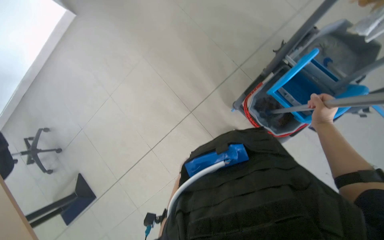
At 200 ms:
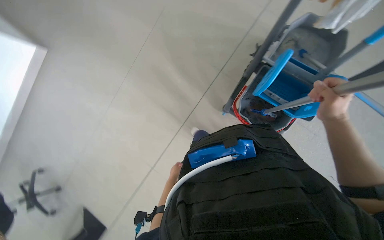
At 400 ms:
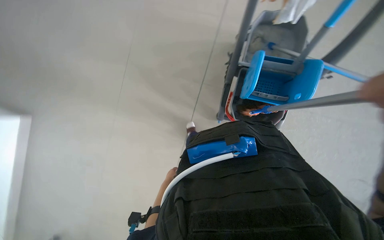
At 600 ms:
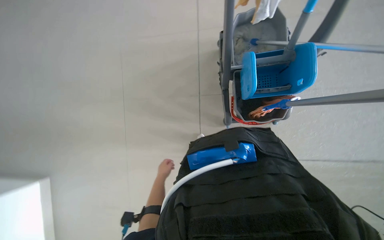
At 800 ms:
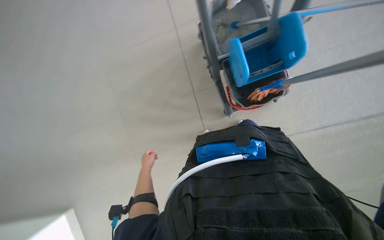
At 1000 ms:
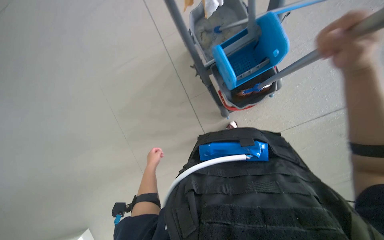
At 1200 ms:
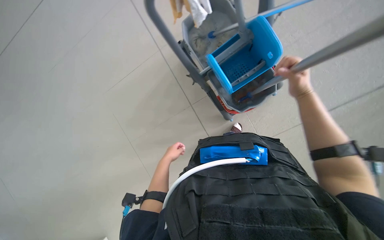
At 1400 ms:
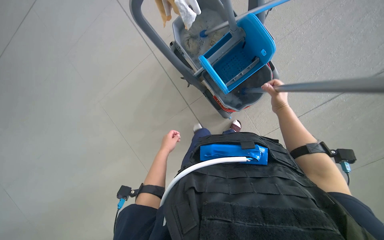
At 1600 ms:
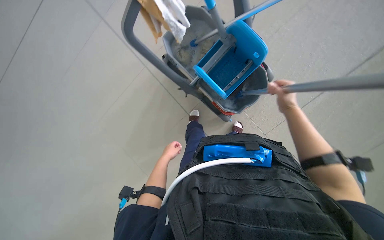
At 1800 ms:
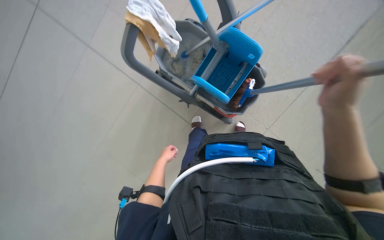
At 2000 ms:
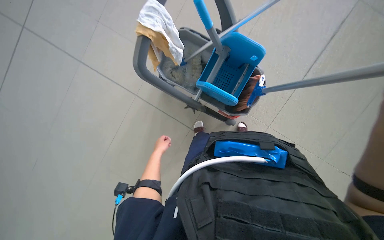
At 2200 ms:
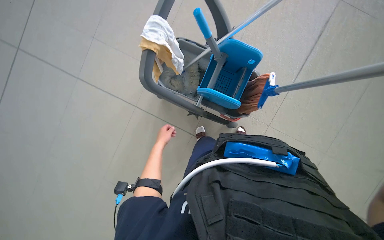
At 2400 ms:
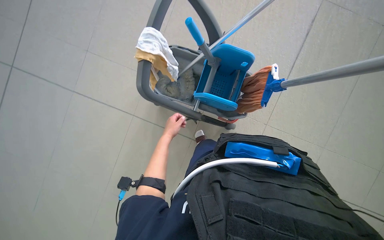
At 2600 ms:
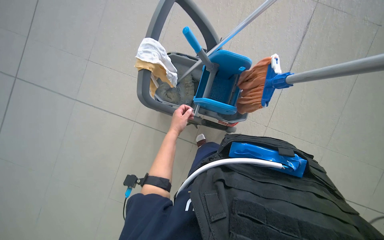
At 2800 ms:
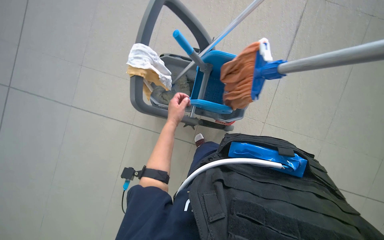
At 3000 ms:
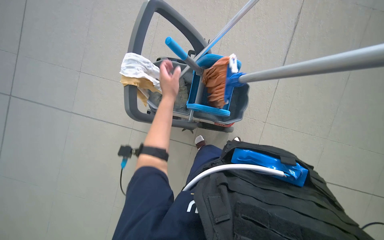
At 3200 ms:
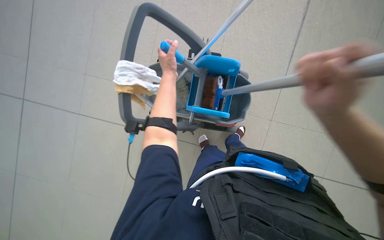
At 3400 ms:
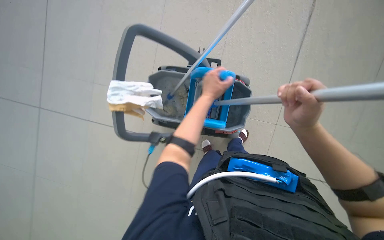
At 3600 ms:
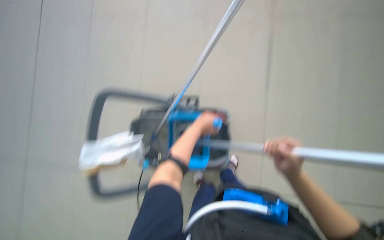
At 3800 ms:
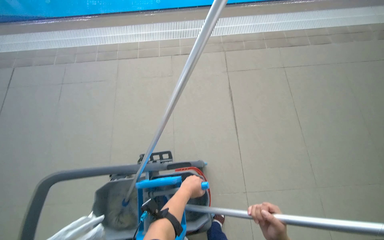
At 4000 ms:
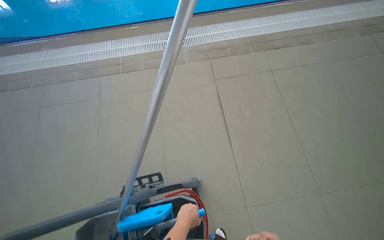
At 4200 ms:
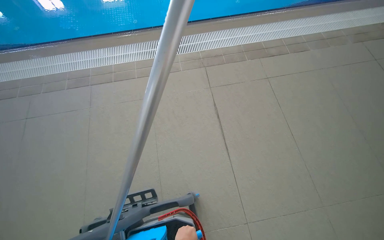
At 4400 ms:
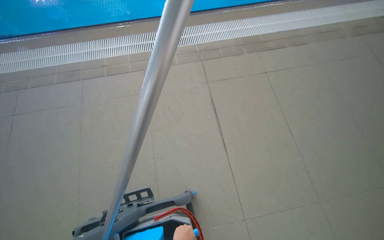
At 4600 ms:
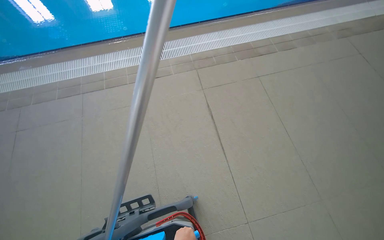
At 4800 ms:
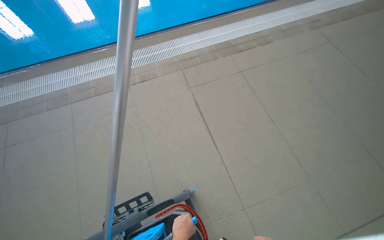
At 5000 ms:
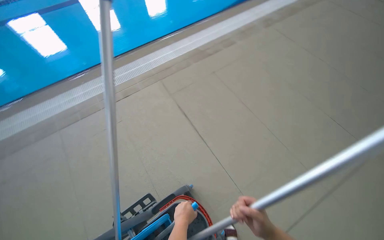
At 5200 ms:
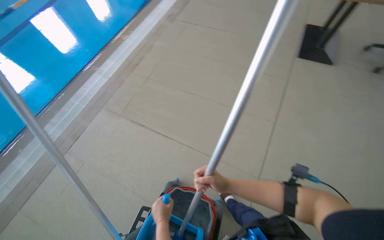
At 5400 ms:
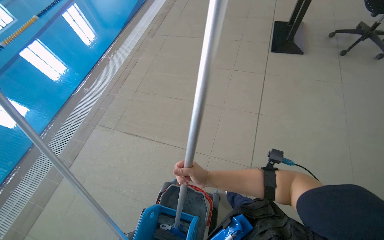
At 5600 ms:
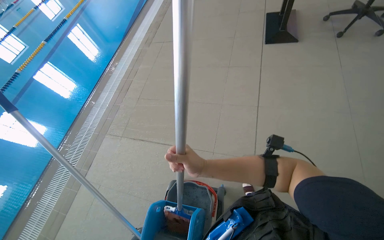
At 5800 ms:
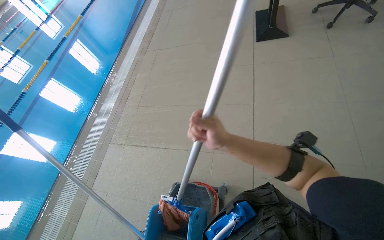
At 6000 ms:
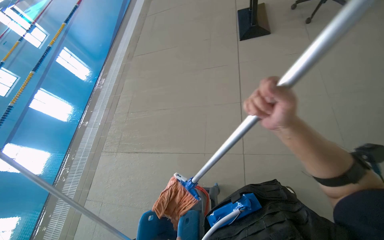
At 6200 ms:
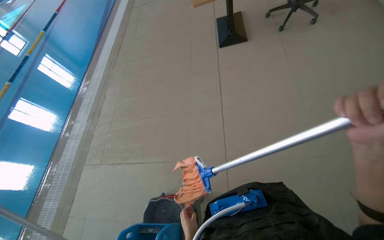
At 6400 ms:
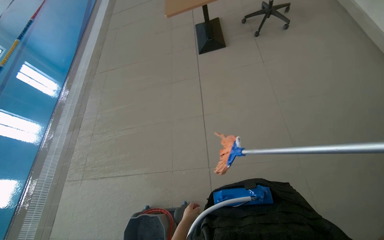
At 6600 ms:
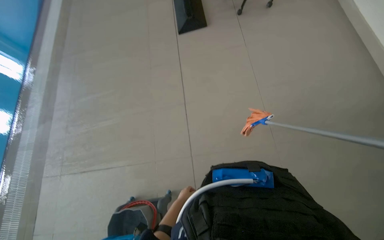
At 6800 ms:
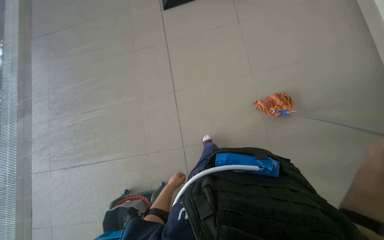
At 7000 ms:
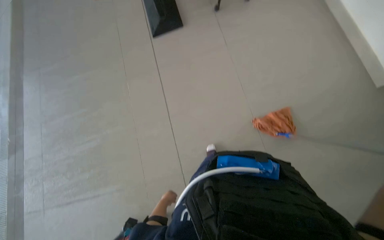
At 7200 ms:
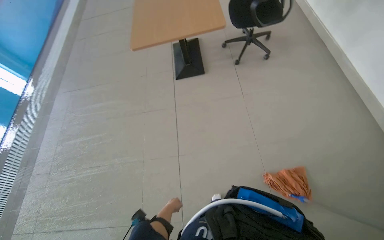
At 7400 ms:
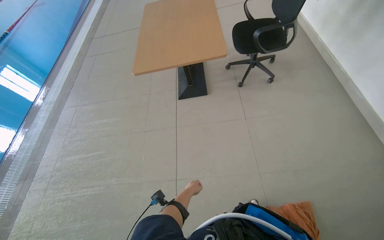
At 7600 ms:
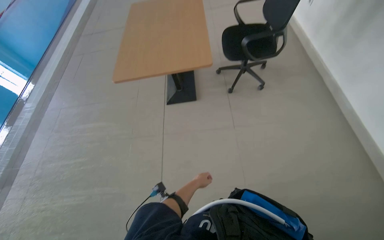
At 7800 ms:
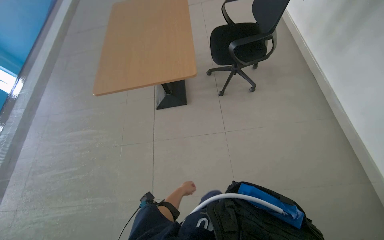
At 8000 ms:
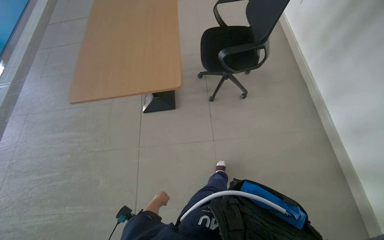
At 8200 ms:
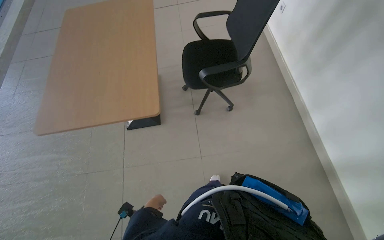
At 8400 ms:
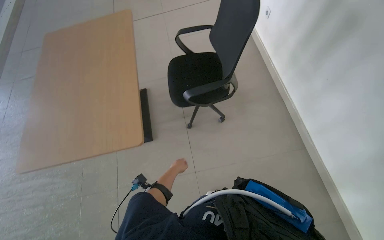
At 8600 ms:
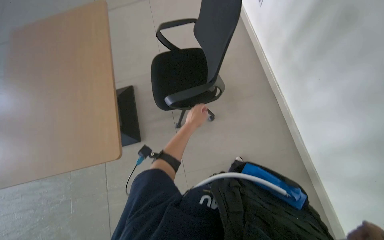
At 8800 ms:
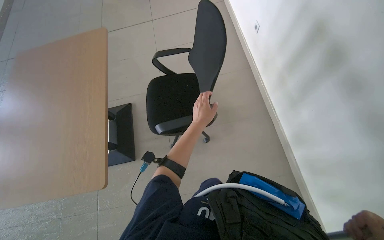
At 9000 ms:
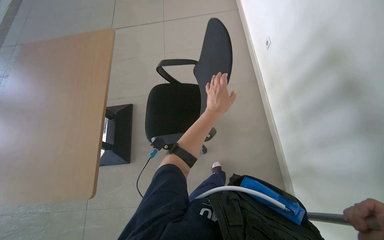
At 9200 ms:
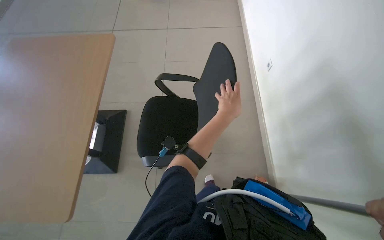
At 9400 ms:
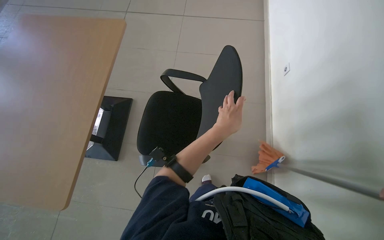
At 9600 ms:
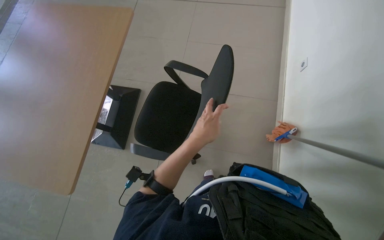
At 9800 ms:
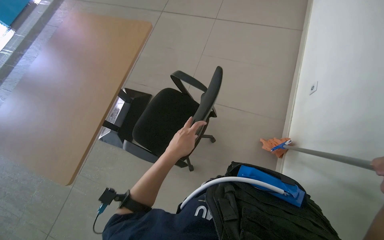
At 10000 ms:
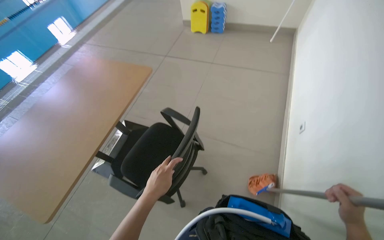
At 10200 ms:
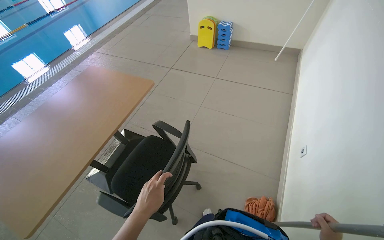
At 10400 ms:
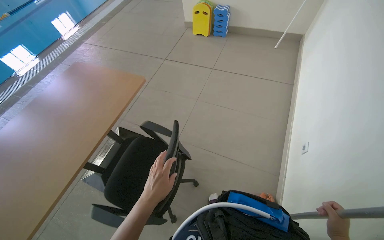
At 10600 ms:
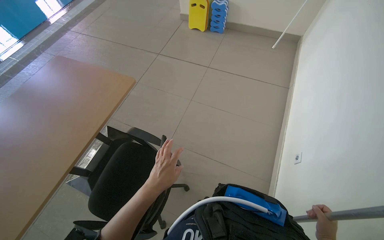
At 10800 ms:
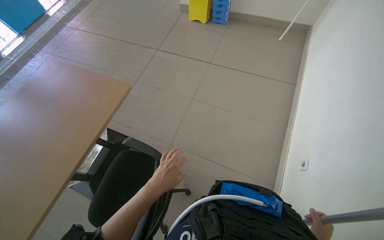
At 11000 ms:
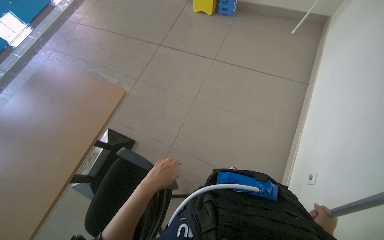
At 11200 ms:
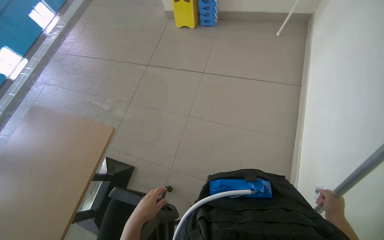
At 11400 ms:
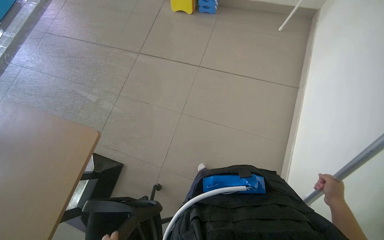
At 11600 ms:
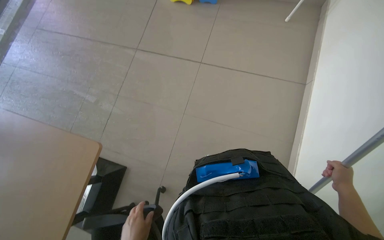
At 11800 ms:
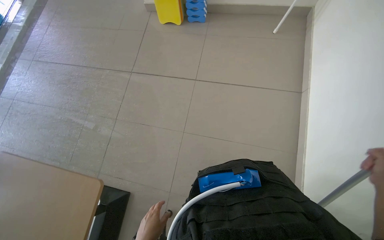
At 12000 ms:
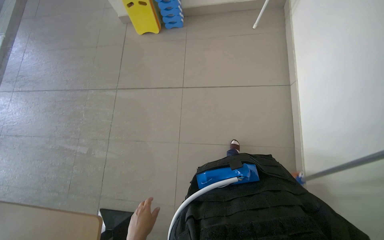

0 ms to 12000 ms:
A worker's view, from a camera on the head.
Job: mopping floor.
The whole recording: Mopping pool deck. The worker dips and wrings a mop, then mops the tiled floor around the swimming pool, and wrings the mop again.
0 ms to 1600 ms: The camera pitches upward, by about 20 degrees. Everything in view rotates approximately 85 degrees counterclockwise.
1600 ms to 3000 ms: The scene turns approximately 25 degrees counterclockwise in the picture. The left hand travels up the picture and nearer to the camera by some 40 cm.
4400 ms to 6000 ms: The head travels some 80 cm. The head rotates about 75 degrees to the right. The camera pitches upward, by some 15 degrees.
6000 ms to 7600 ms: The wearer moves about 90 cm.
9000 ms to 10400 ms: The view tips upward by roughly 15 degrees.
10400 ms to 12000 ms: The wearer moves approximately 90 cm. The camera pitches downward, by roughly 15 degrees.

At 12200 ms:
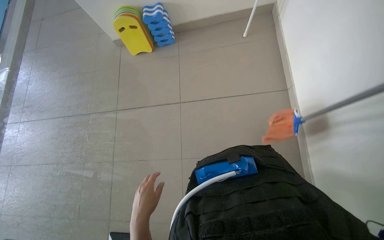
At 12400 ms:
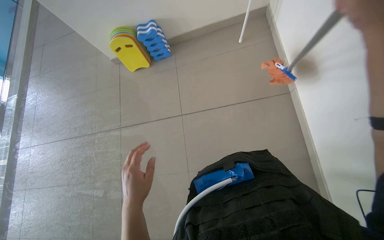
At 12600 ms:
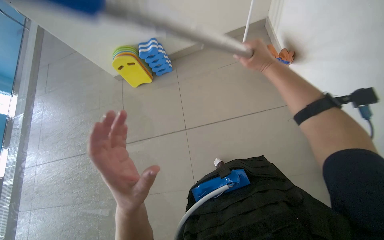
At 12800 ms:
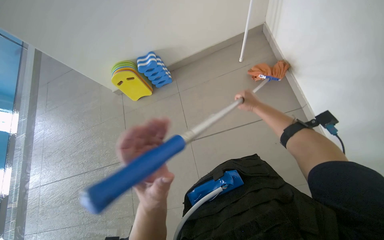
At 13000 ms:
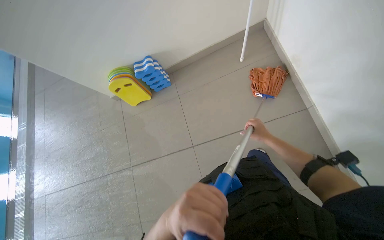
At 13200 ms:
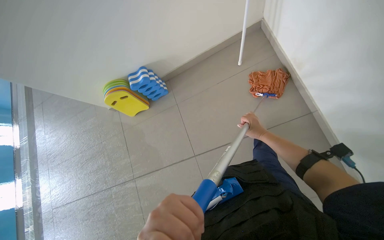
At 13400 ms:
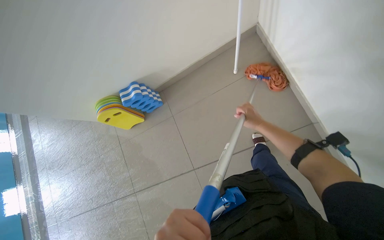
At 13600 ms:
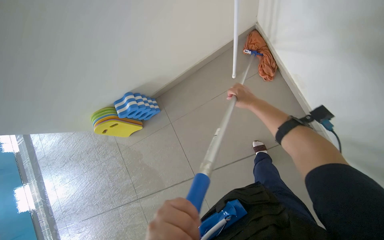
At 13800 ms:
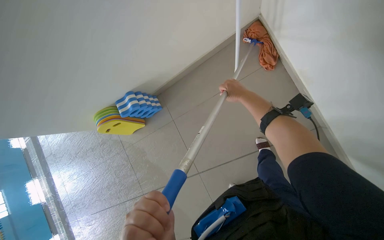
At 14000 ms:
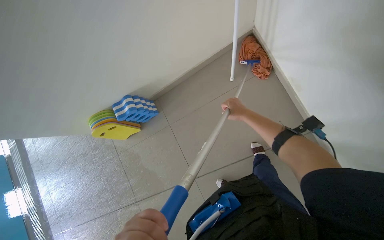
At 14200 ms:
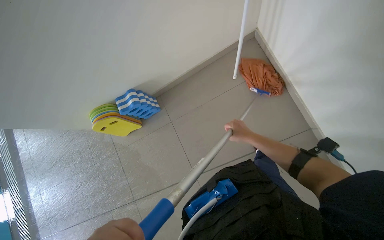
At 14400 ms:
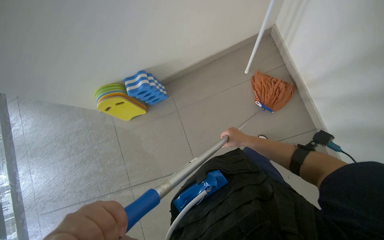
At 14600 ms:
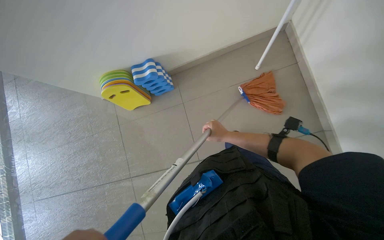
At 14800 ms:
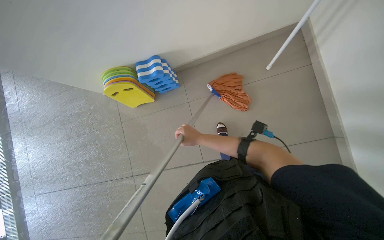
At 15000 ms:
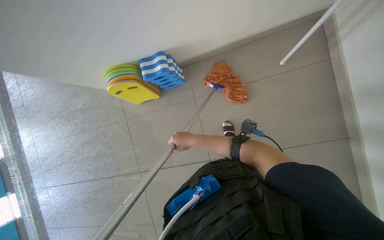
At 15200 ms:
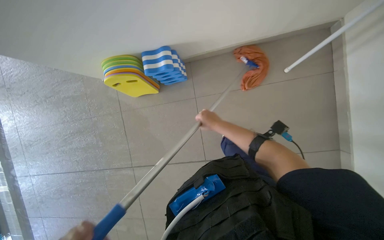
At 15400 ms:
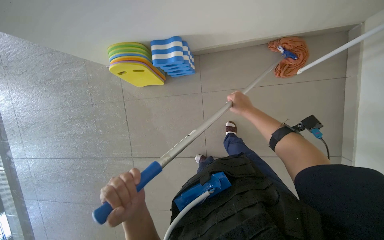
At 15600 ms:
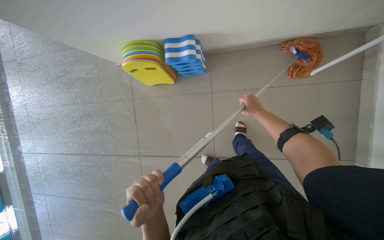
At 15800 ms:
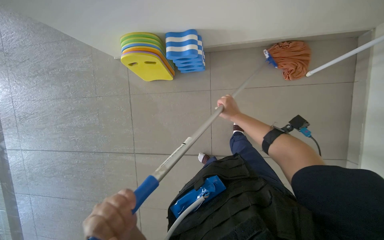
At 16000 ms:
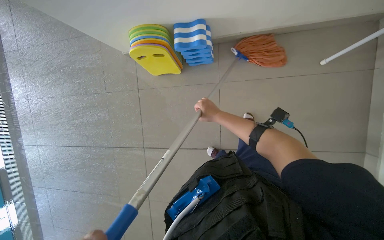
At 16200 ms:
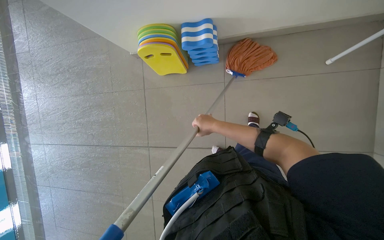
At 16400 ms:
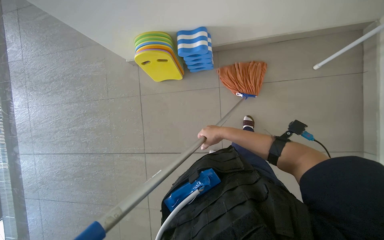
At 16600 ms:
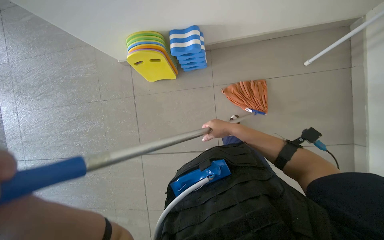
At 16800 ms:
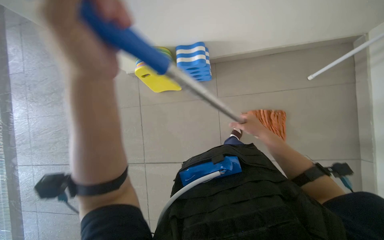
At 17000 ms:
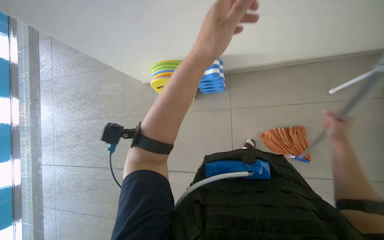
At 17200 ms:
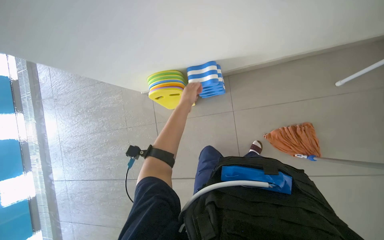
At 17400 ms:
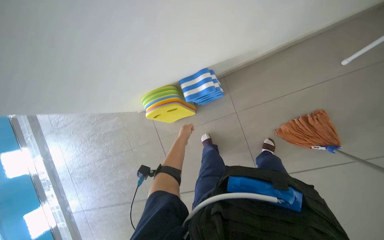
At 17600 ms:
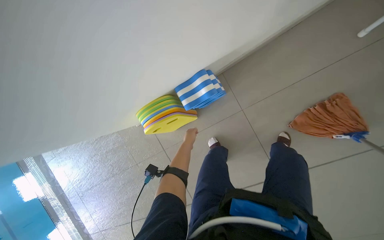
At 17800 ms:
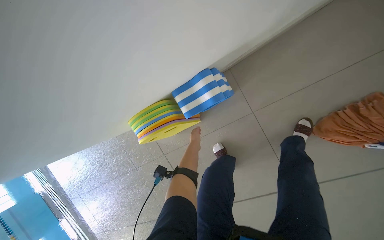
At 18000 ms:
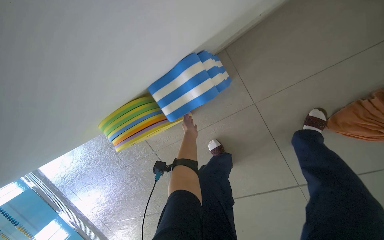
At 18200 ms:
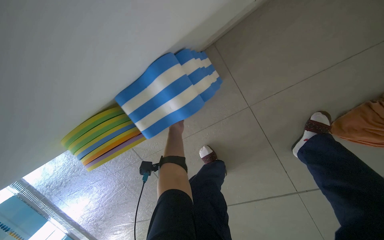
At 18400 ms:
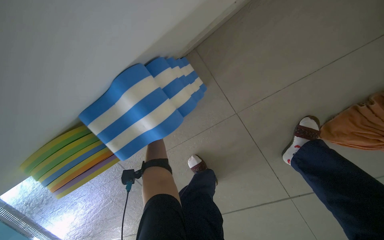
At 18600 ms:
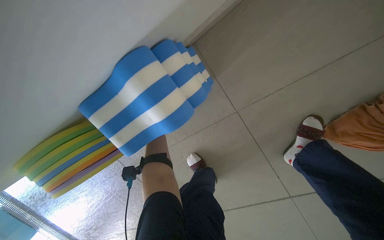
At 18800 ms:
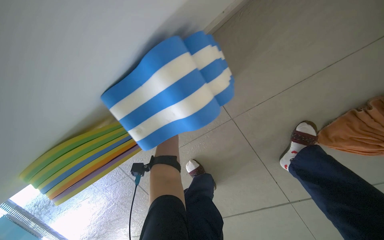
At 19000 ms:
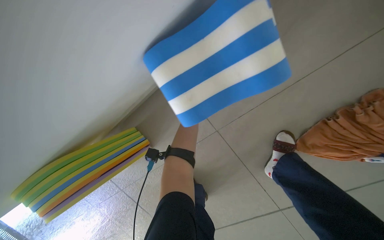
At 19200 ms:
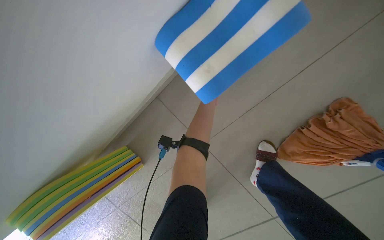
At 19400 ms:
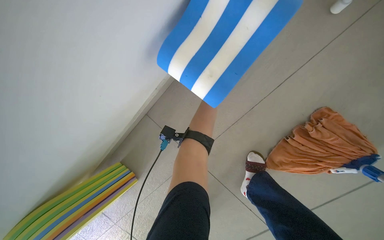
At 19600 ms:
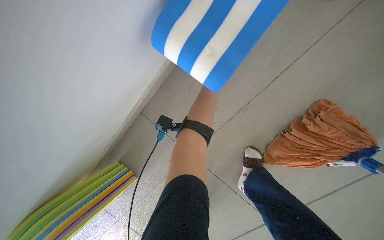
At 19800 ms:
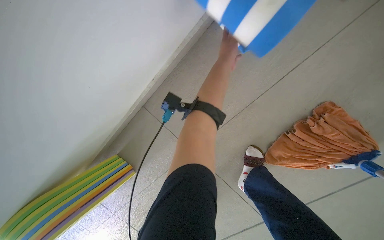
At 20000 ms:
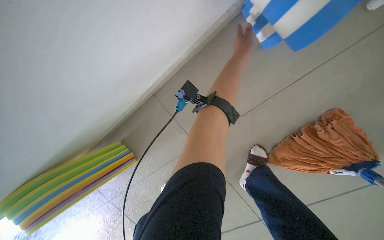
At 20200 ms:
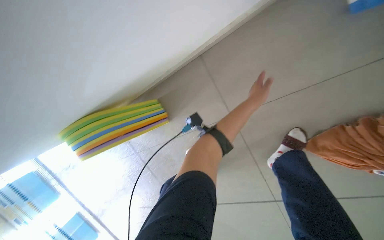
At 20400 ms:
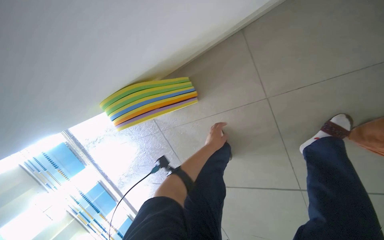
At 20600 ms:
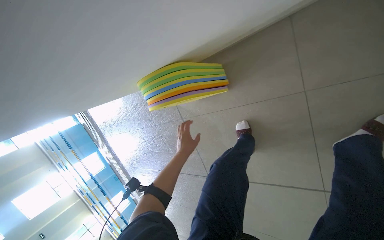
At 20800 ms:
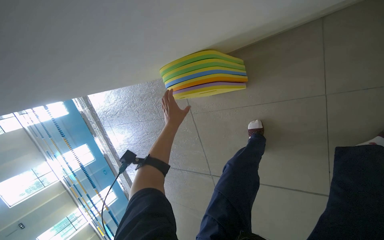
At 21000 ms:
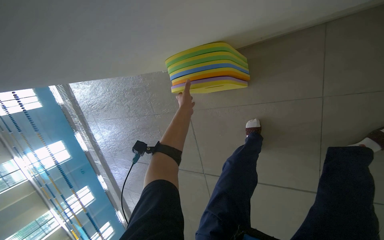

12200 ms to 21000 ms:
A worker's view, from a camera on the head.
Job: mopping floor.
The whole recording: Mopping pool deck. The worker dips and wrings a mop, then mops the tiled floor around the swimming pool, and wrings the mop again.
12200 ms to 13600 ms: The wearer moves about 90 cm.
13600 ms to 15200 ms: The camera travels to the left, approximately 50 cm.
16600 ms to 18000 ms: The camera is carried about 60 cm. Everything in view rotates about 25 degrees counterclockwise.
19600 ms to 21000 ms: The camera travels approximately 60 cm. The view tilts roughly 15 degrees downward. The scene rotates clockwise by approximately 35 degrees.
